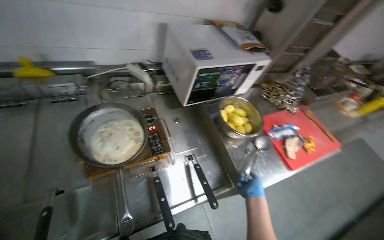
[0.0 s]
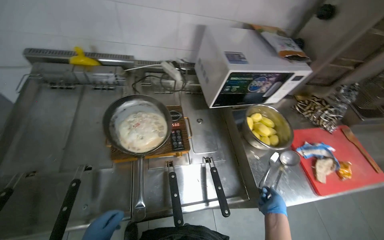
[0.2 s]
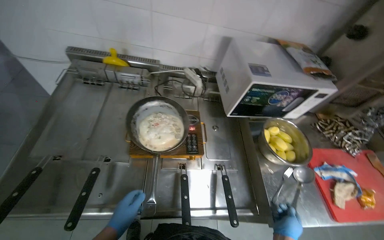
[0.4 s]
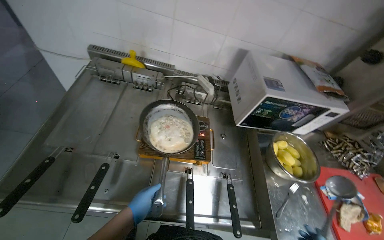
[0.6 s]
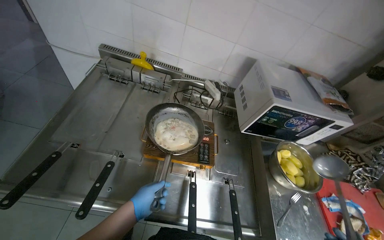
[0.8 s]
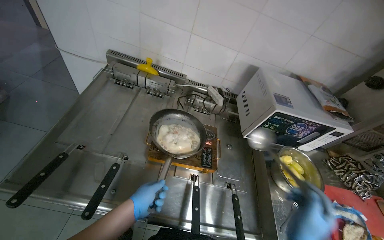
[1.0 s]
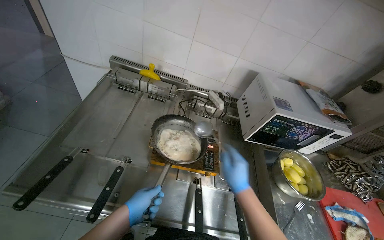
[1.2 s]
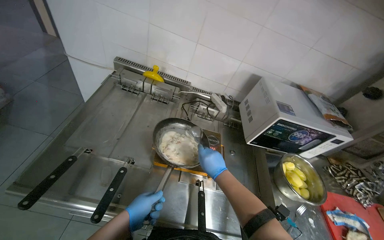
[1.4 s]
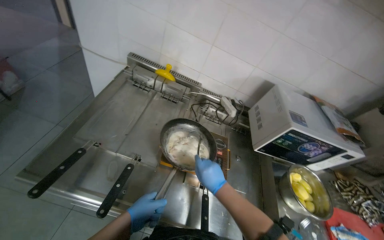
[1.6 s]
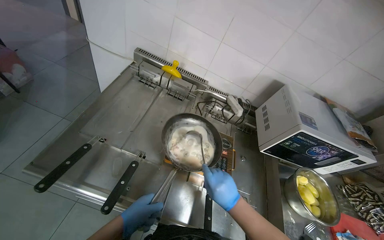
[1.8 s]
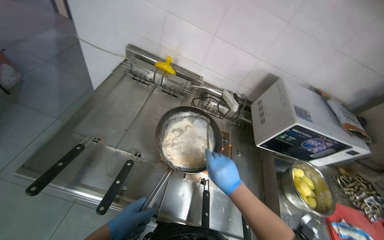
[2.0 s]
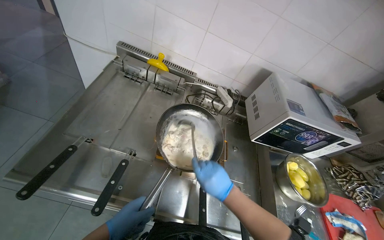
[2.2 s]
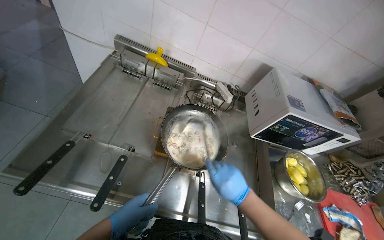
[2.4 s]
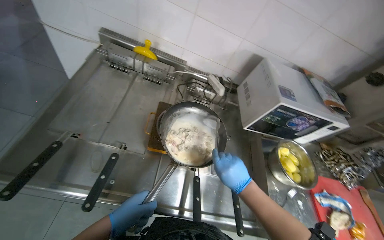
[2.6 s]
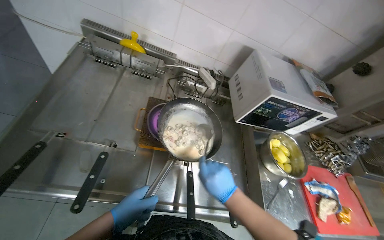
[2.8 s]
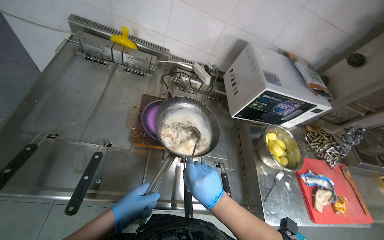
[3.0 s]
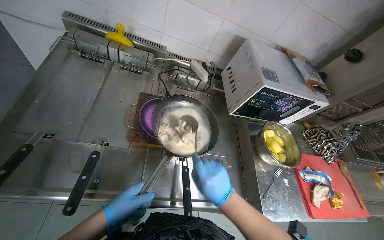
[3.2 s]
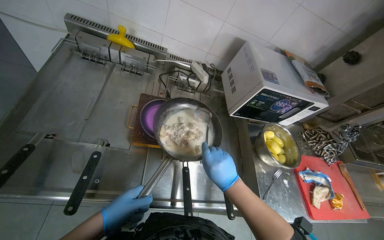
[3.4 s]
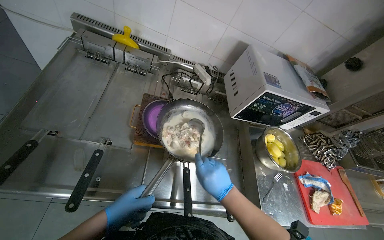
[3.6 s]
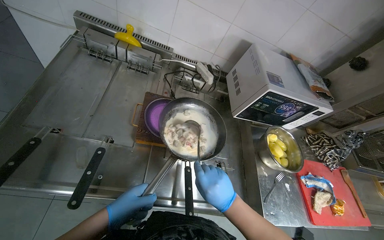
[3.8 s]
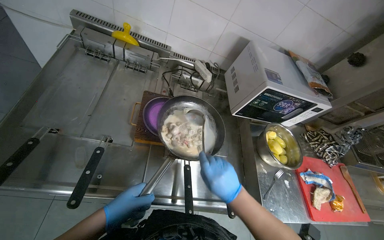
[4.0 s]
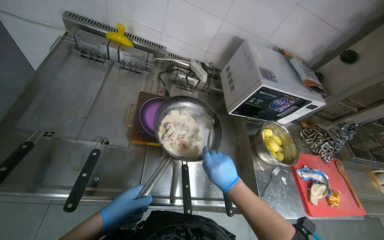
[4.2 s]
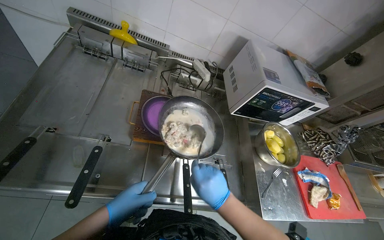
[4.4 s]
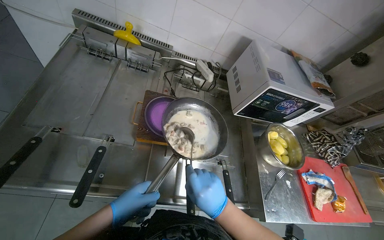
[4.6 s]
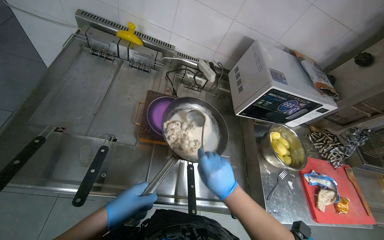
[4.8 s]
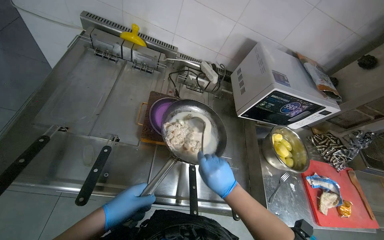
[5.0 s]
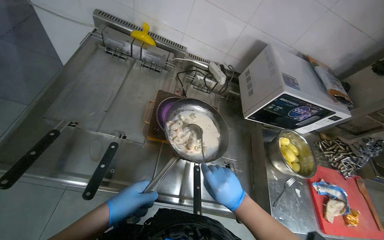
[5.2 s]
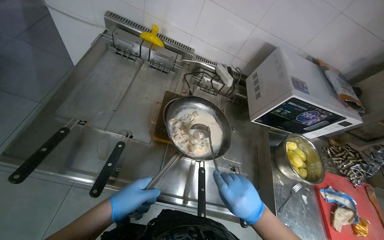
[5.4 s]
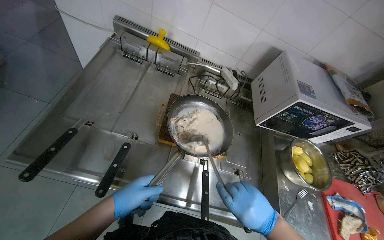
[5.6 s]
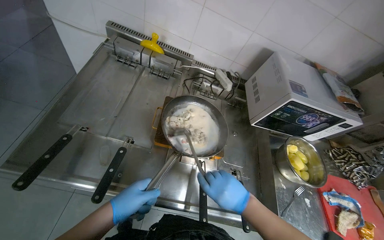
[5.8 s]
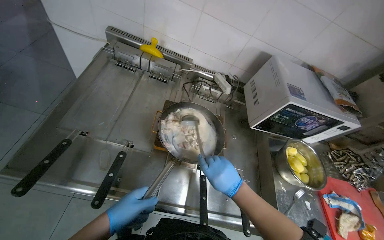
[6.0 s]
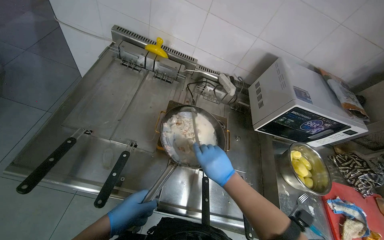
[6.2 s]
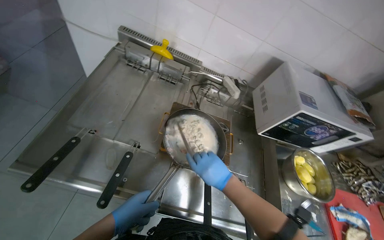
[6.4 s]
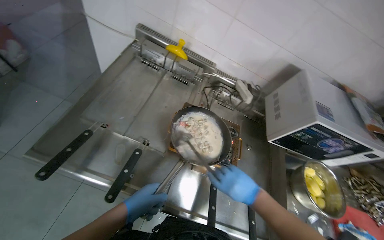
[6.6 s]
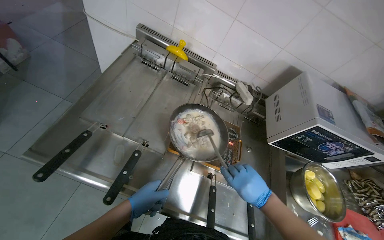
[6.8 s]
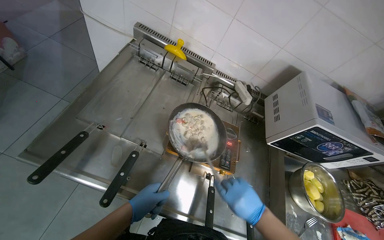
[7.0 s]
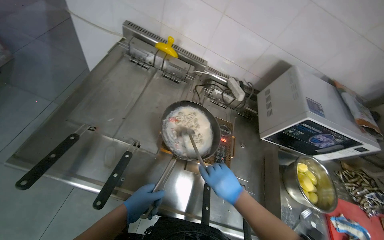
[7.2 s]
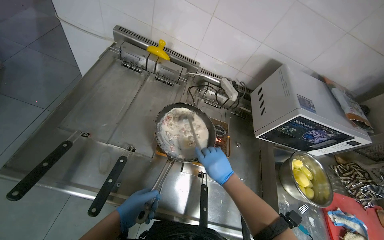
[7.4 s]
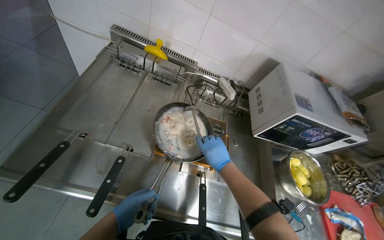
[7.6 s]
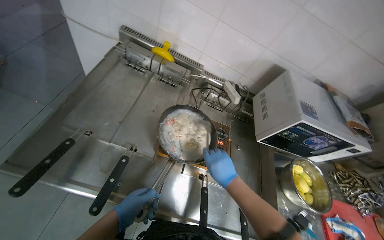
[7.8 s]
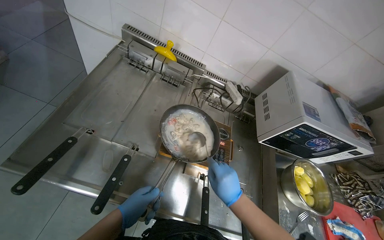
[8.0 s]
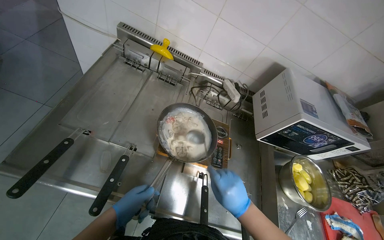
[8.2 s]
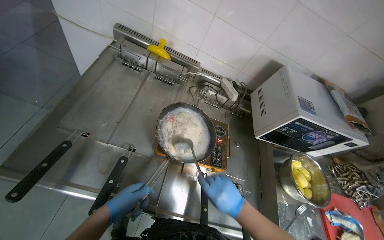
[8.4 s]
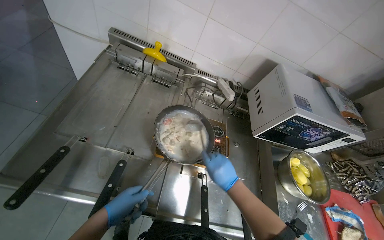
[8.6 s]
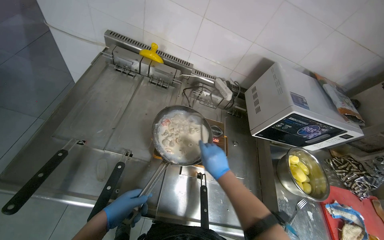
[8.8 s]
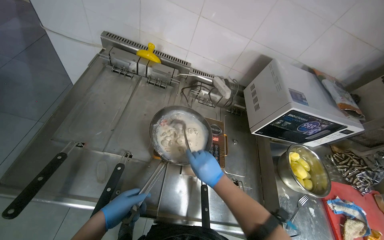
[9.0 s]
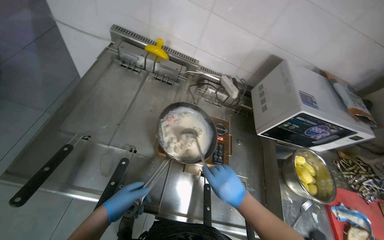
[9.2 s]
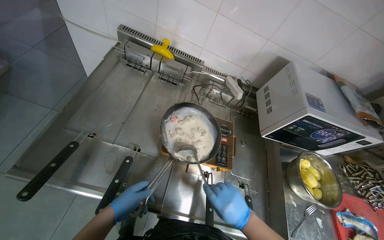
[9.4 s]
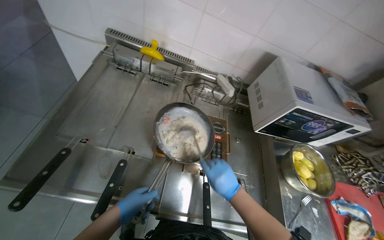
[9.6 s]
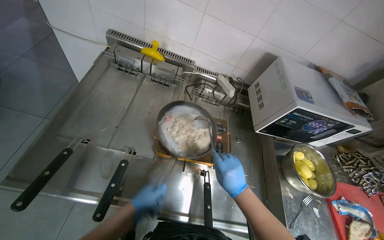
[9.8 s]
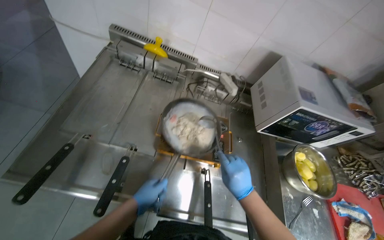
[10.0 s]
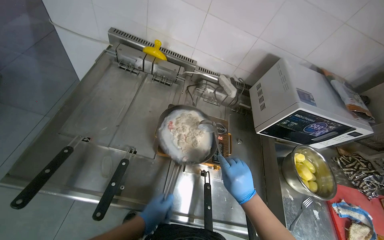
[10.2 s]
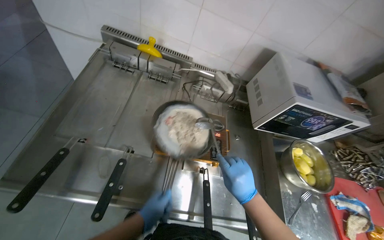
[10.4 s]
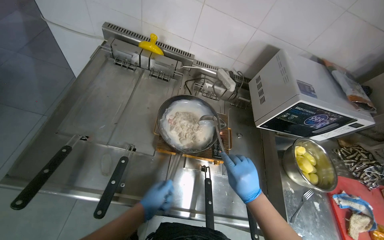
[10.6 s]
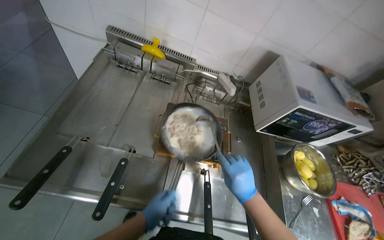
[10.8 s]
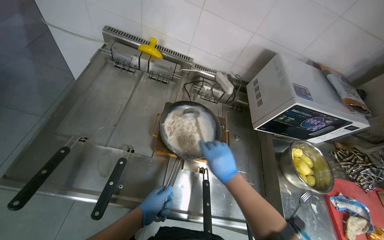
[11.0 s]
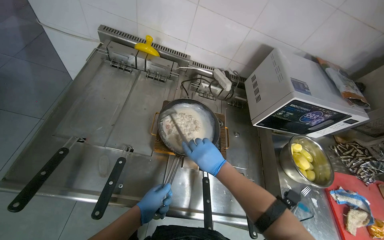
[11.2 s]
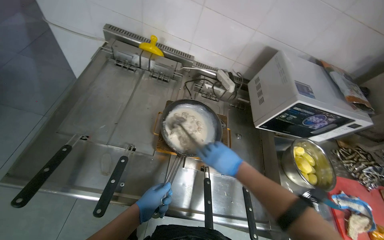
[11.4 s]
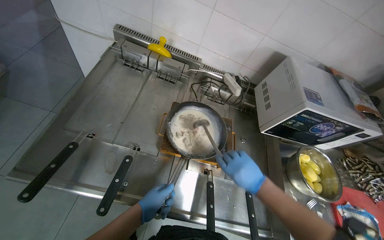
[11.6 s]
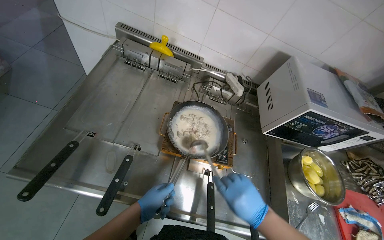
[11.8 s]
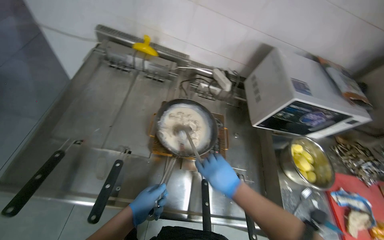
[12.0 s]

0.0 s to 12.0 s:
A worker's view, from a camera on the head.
Job: cooking food.
The whole recording: Stirring ingredients in pan. The worker stirs ingredients in a pan on the stove with a ladle.
0.0 to 1.6 s: The head rotates roughly 35 degrees to the left.
3.0 to 4.4 s: The hands work in one place, with small movements.
4.4 to 6.0 s: The hands stay close to where they were, moving slightly.
6.0 to 7.6 s: The right hand shifts approximately 10 cm up the picture.
9.0 to 10.4 s: The left hand goes some 10 cm to the right.
10.4 to 12.0 s: The right hand moves left and right over about 10 cm, changing direction 2 times.

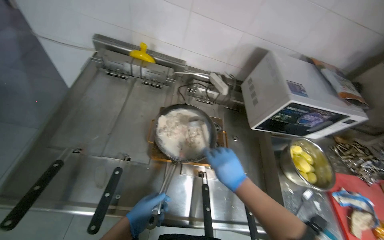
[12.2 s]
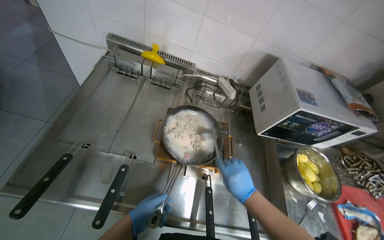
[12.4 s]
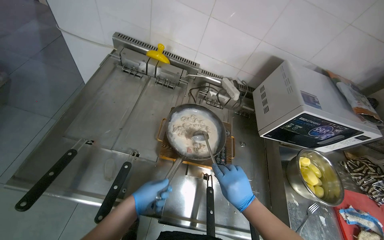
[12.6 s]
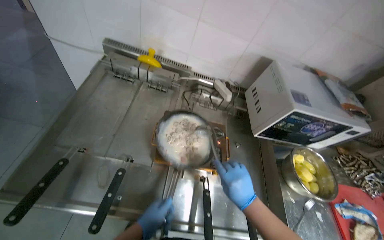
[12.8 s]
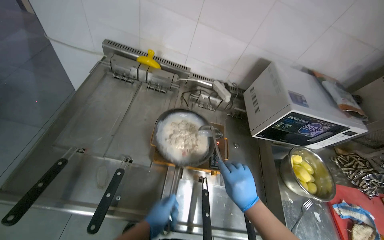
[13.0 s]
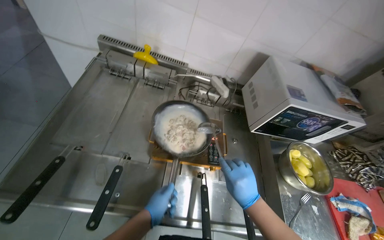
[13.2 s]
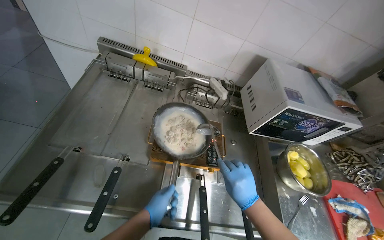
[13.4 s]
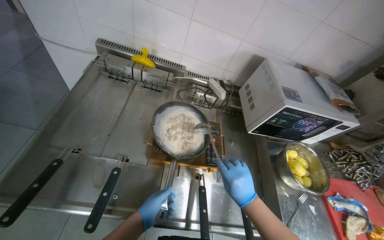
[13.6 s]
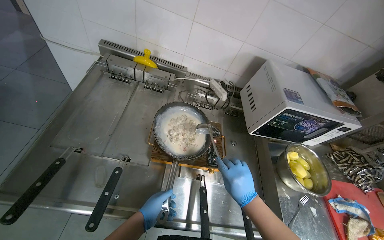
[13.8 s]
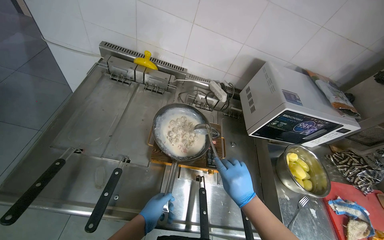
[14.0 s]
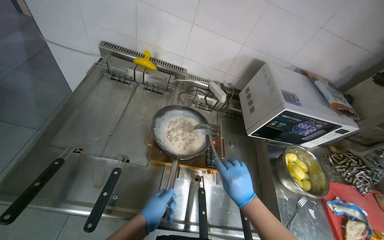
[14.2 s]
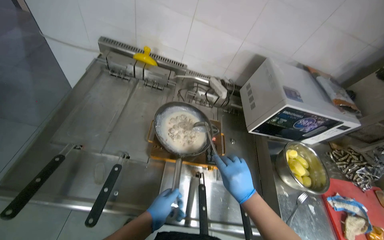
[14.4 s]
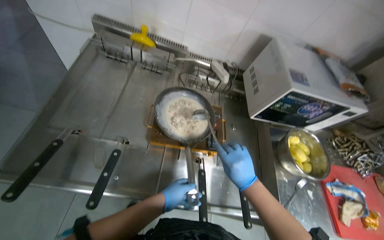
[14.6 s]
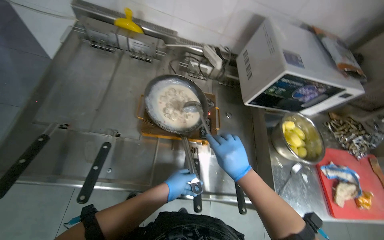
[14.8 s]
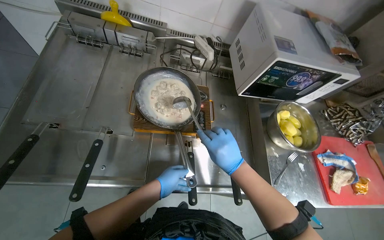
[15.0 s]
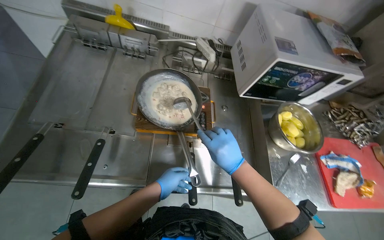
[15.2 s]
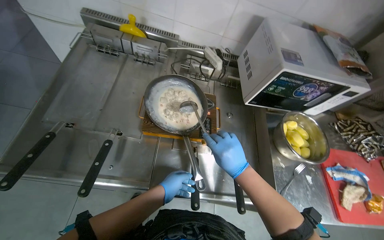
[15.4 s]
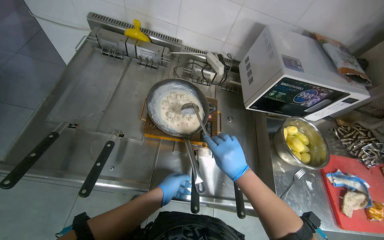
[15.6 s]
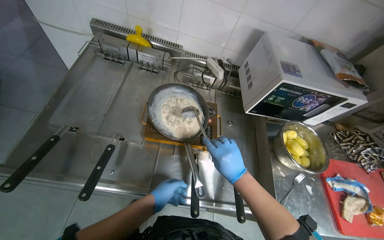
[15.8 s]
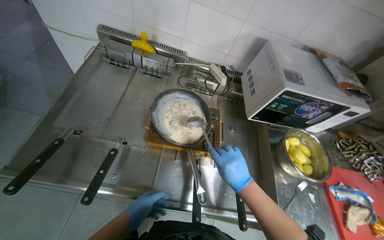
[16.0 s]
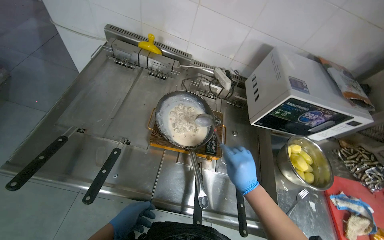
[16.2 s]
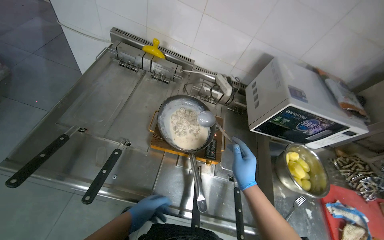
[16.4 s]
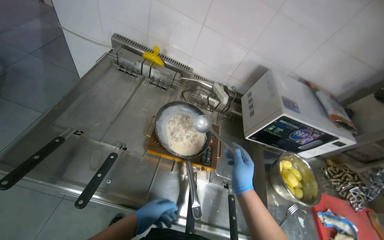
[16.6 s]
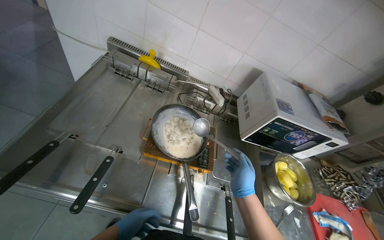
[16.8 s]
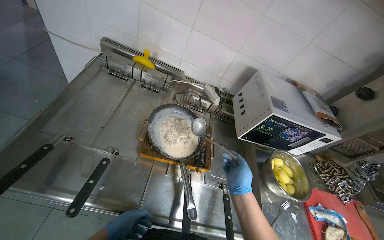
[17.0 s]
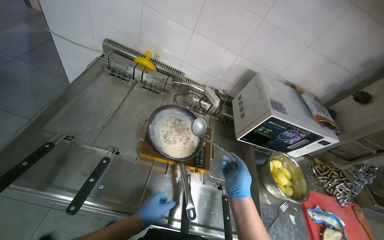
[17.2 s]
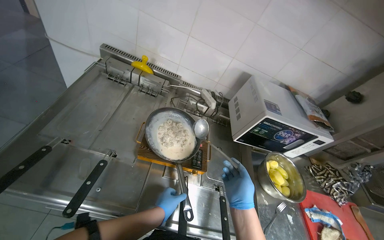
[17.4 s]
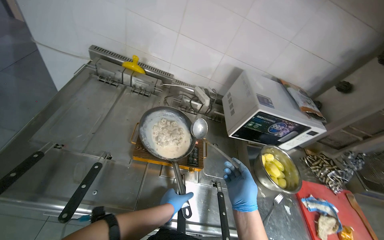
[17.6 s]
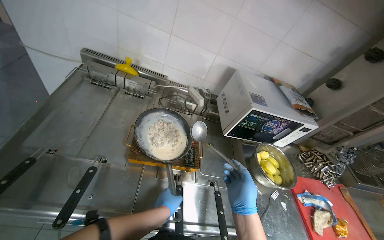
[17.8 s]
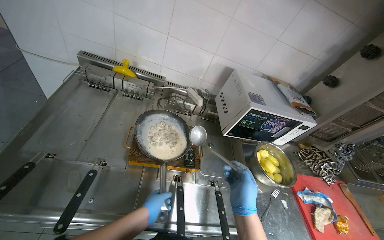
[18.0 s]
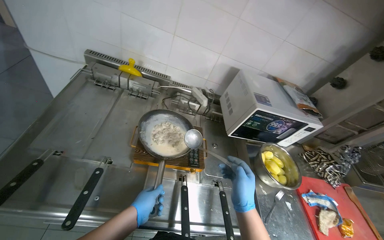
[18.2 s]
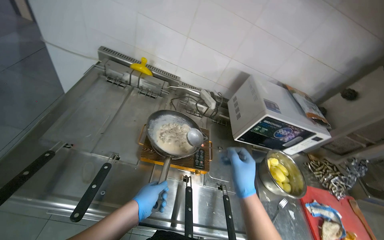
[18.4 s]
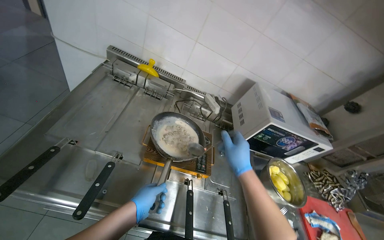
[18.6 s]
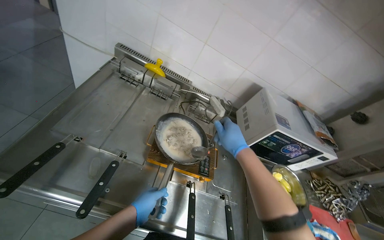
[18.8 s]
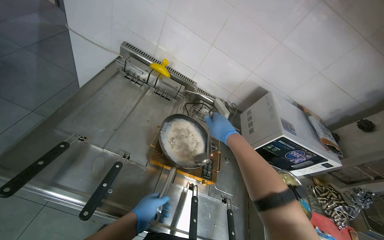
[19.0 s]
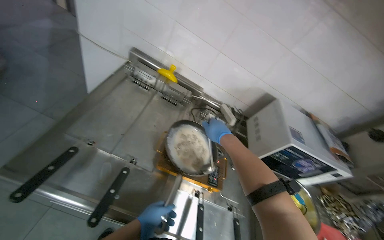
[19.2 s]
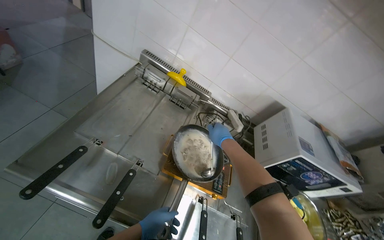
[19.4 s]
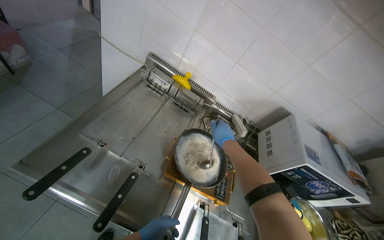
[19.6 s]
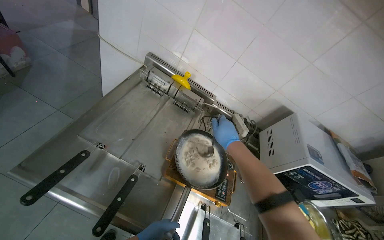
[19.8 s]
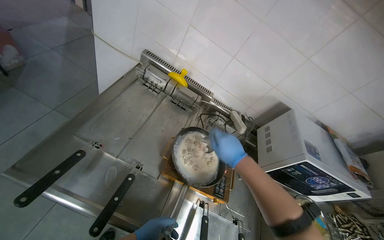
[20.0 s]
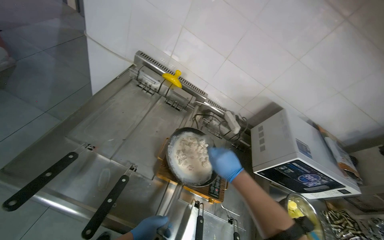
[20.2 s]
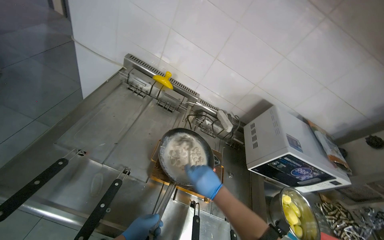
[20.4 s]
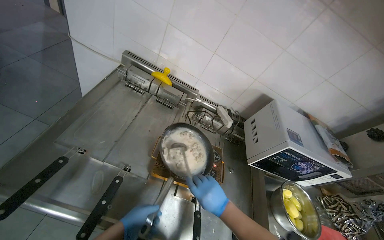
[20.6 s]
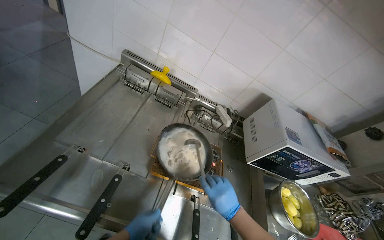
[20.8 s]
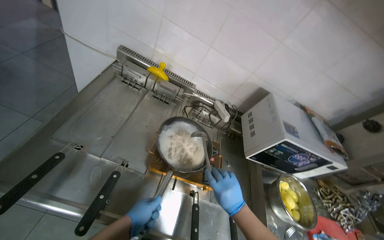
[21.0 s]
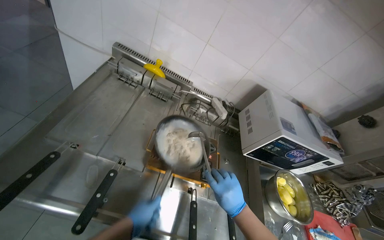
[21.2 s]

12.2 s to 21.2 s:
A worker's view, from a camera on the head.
Job: cooking food.
The whole recording: Stirring ingredients in pan. The worker stirs ingredients in a pan on the stove with a ladle.
12.2 to 13.8 s: The hands stay close to where they were, moving slightly.
13.8 to 15.2 s: The left hand goes approximately 10 cm to the right.
16.6 to 18.2 s: The right hand travels nearer to the camera by about 10 cm, while the left hand travels to the right and back again, some 10 cm each way.
18.2 to 19.8 s: The right hand shifts approximately 35 cm up the picture and farther from the camera.
19.8 to 21.2 s: The right hand heads down the picture, covering some 25 cm.
